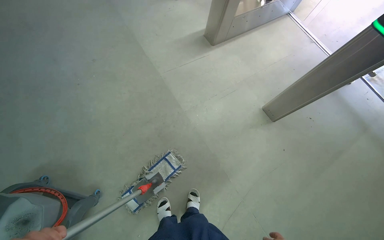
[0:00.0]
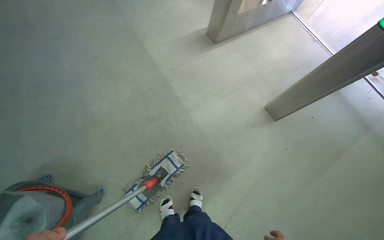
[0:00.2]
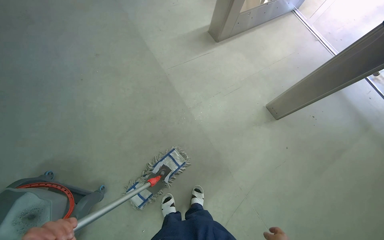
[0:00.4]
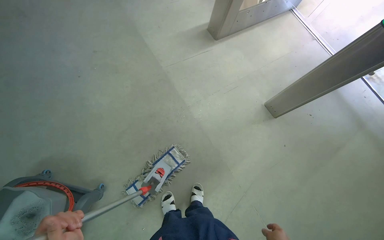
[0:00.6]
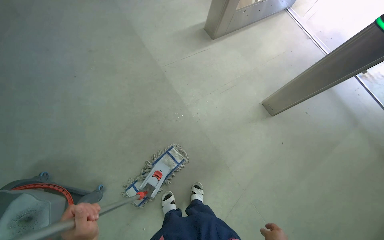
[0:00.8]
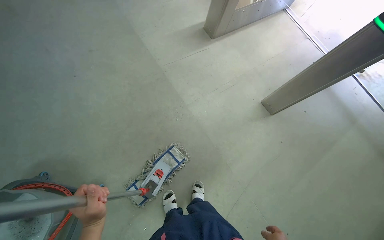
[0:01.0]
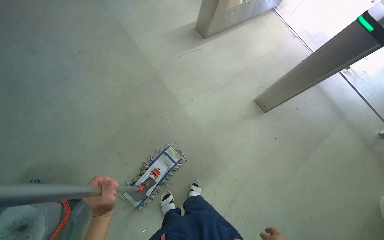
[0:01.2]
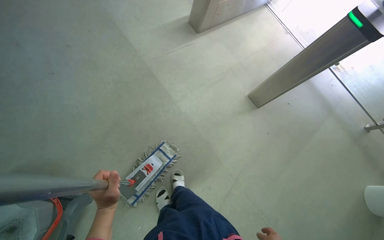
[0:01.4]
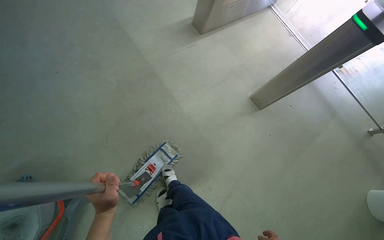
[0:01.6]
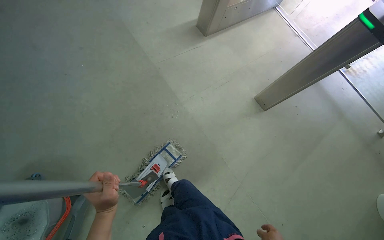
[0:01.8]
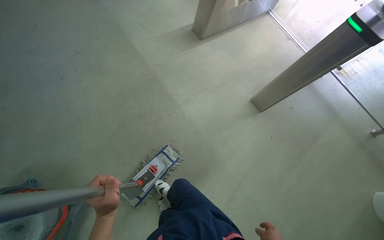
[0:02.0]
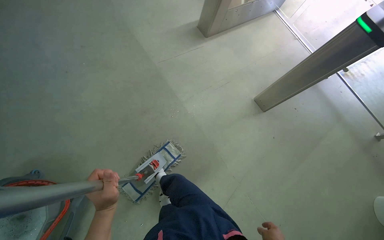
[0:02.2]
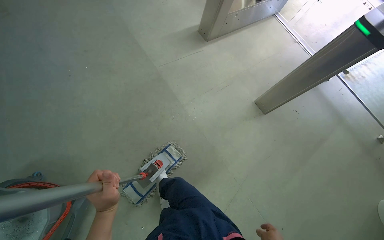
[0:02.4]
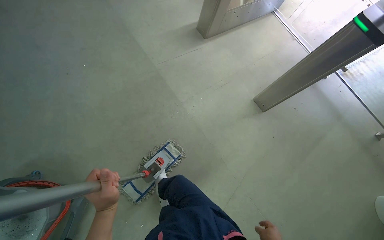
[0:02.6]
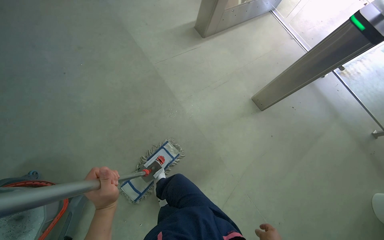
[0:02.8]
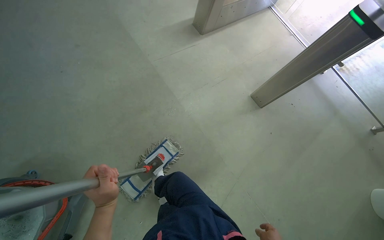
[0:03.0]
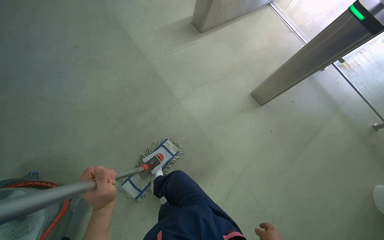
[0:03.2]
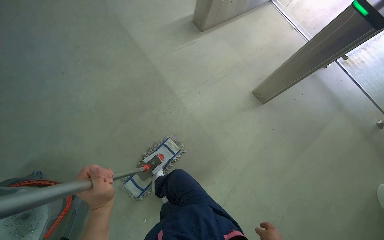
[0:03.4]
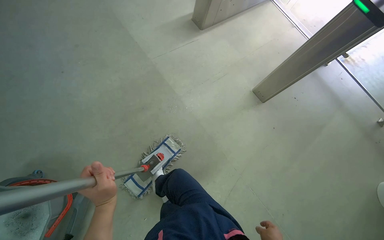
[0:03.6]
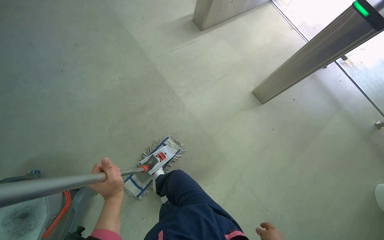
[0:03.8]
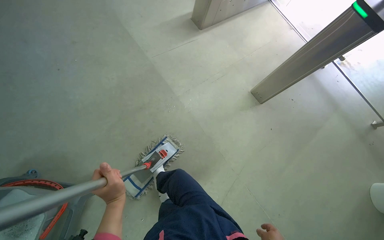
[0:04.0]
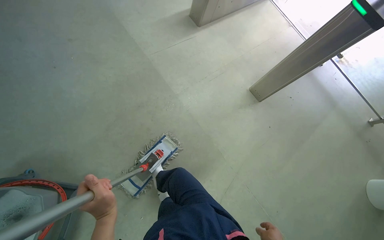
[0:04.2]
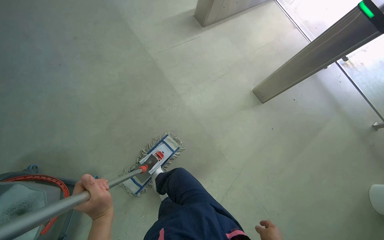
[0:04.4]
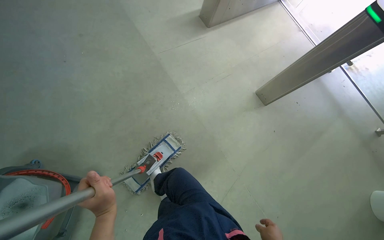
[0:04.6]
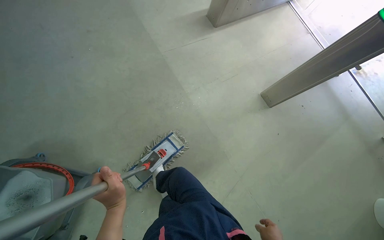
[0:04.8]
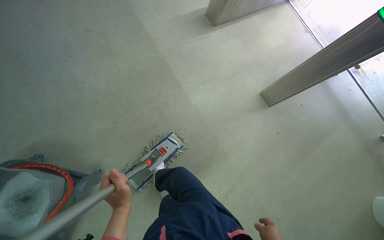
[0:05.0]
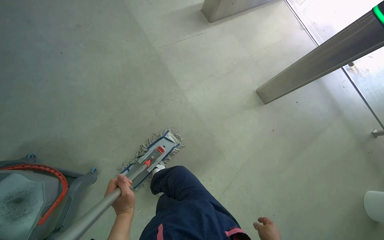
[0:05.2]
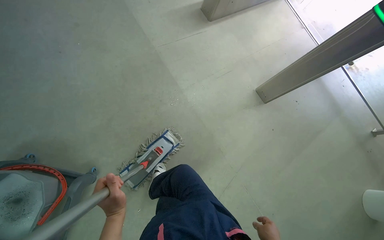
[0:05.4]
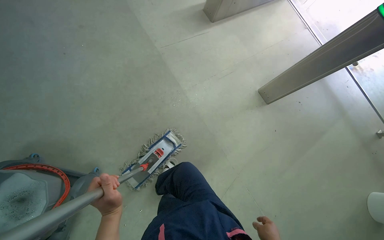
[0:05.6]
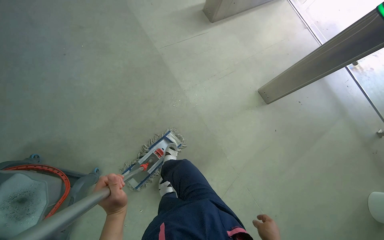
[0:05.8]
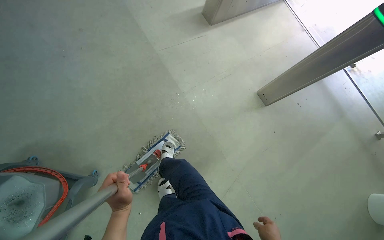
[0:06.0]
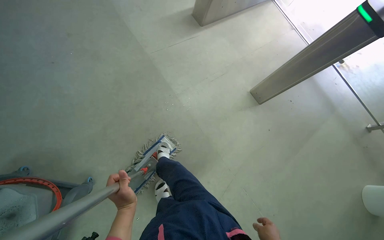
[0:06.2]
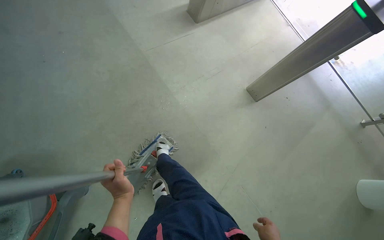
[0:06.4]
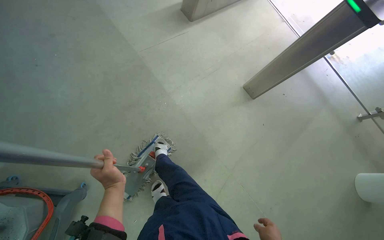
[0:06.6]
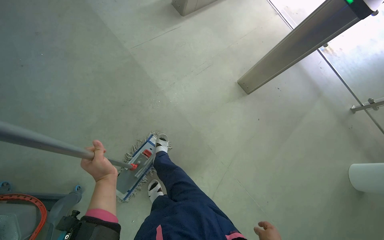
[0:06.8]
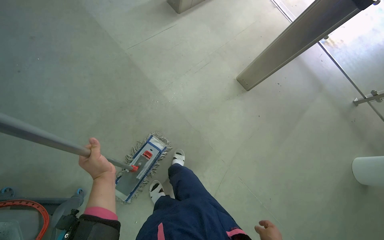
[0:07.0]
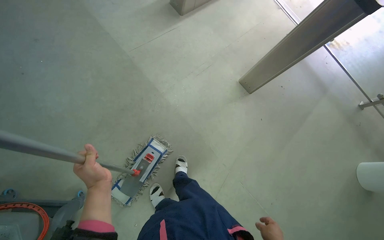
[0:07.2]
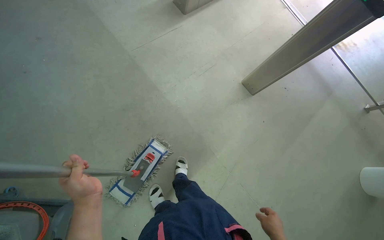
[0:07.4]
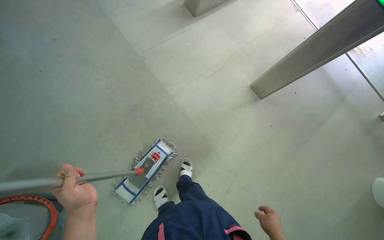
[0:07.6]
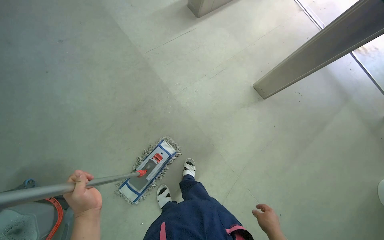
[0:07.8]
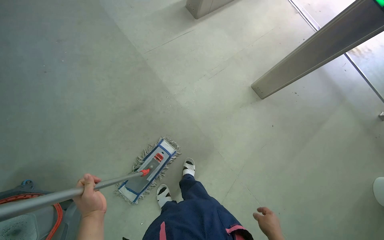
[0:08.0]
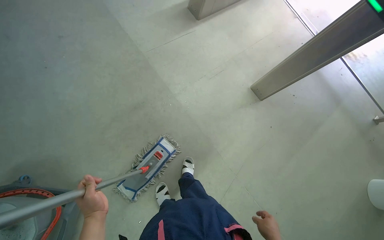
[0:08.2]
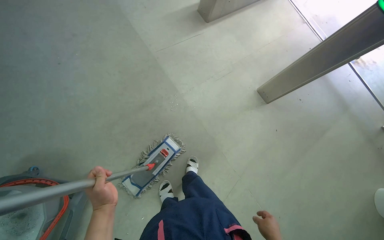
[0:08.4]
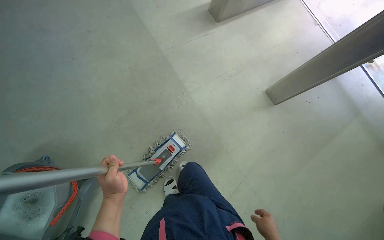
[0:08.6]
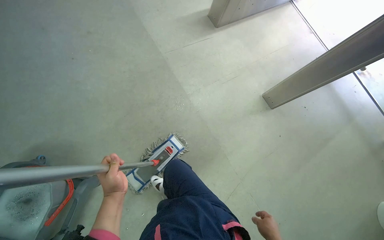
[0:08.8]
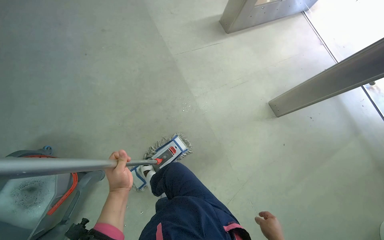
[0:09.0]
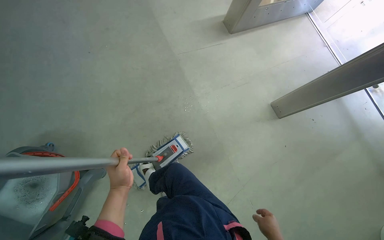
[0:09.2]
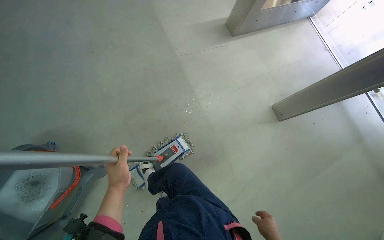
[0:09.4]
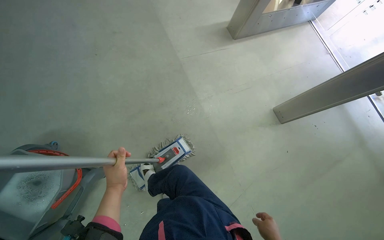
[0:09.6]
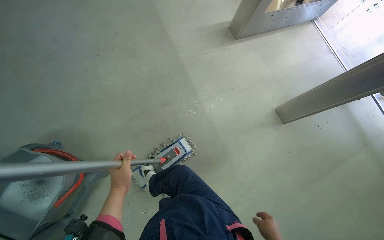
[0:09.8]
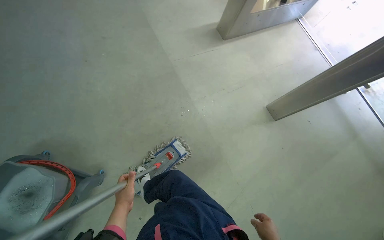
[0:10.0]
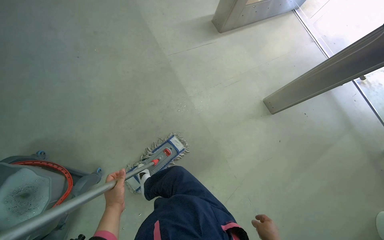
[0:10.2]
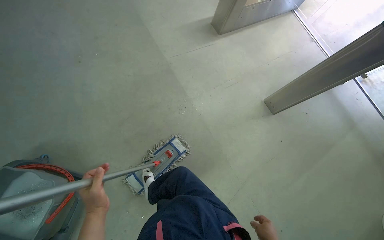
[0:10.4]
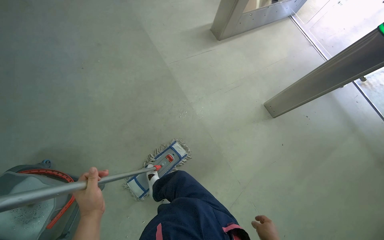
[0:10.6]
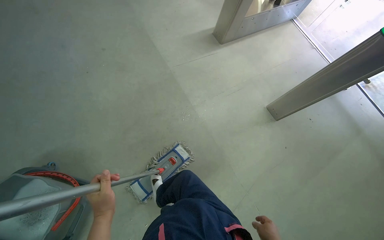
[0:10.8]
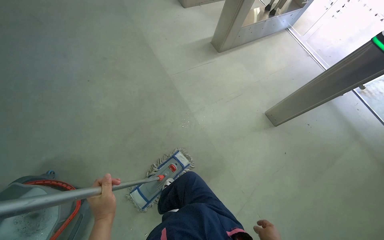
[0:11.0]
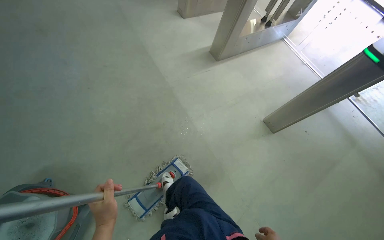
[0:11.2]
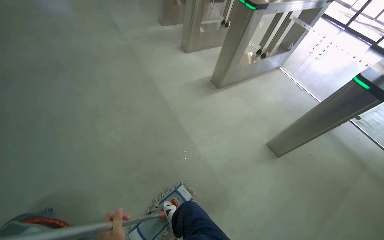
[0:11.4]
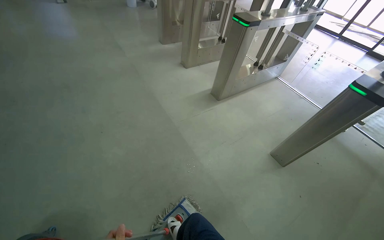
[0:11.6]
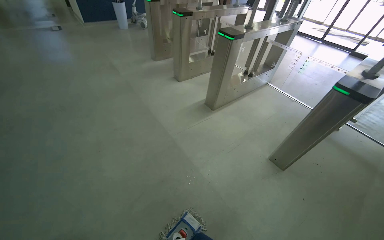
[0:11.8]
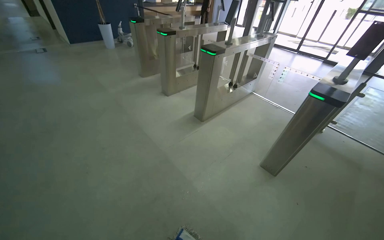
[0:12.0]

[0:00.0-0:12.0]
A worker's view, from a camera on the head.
Job: sweeping floor.
The whole recording: Performing general floor cleaning tasks. The worker detaches the mop, sweeps the floor, moves a luggage cart, and rinses a mop pad.
0:10.4 to 0:12.0: The wearer looks about 30 degrees further upward.

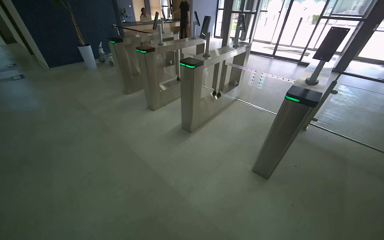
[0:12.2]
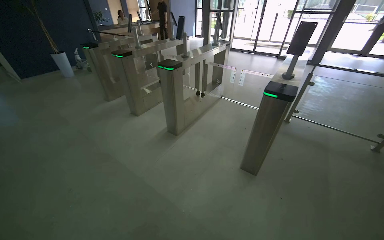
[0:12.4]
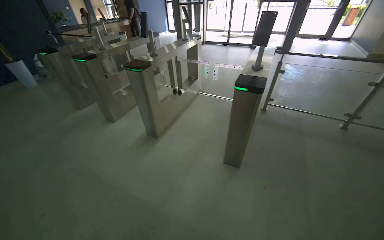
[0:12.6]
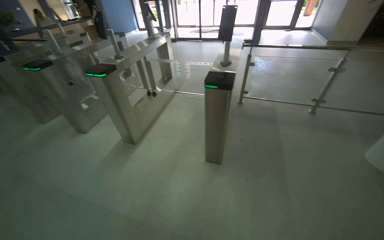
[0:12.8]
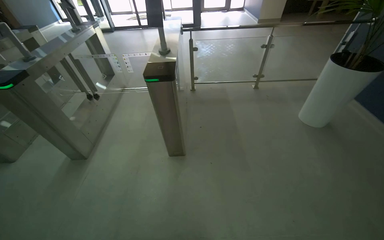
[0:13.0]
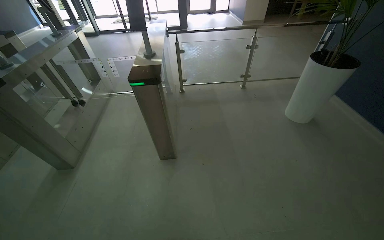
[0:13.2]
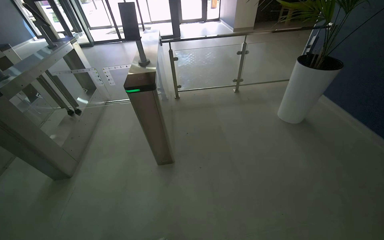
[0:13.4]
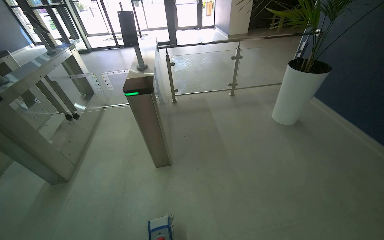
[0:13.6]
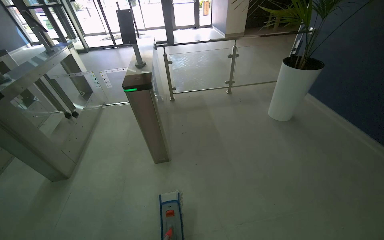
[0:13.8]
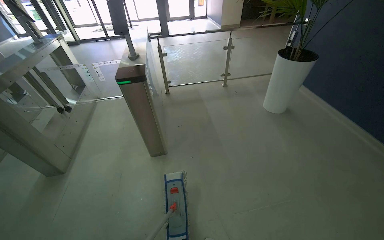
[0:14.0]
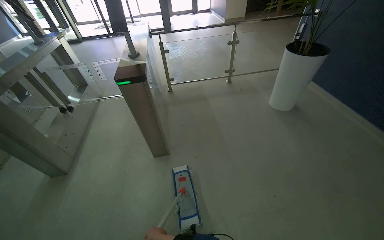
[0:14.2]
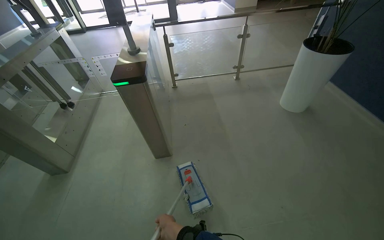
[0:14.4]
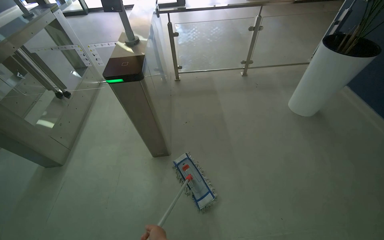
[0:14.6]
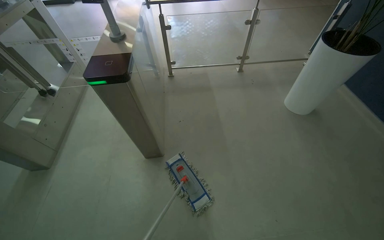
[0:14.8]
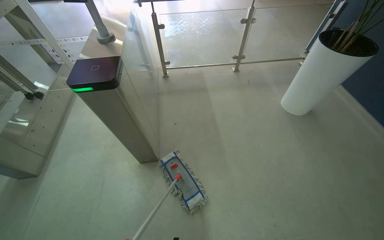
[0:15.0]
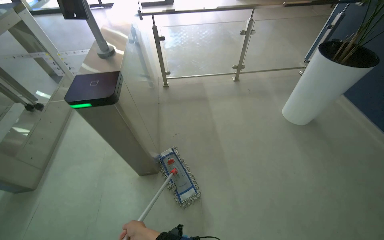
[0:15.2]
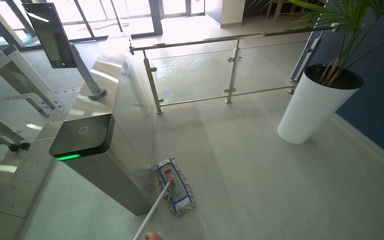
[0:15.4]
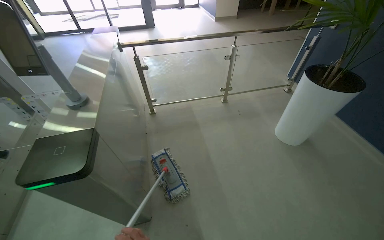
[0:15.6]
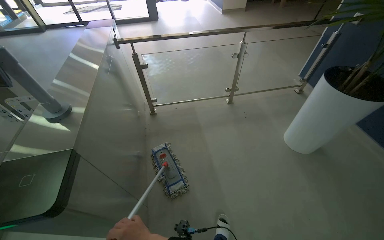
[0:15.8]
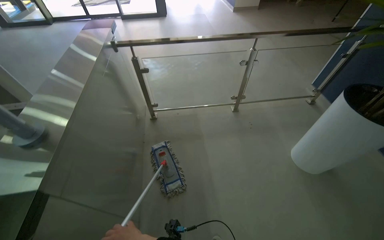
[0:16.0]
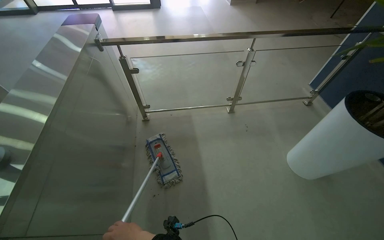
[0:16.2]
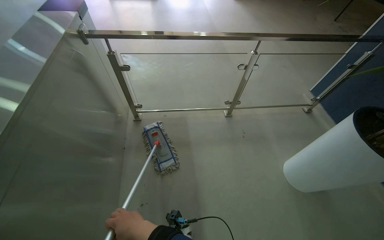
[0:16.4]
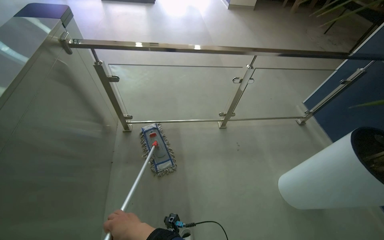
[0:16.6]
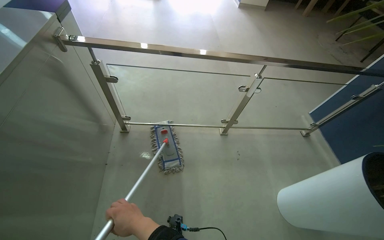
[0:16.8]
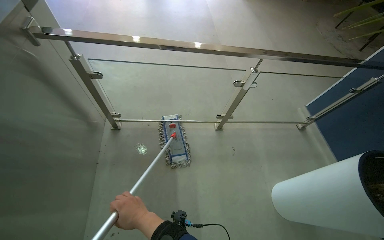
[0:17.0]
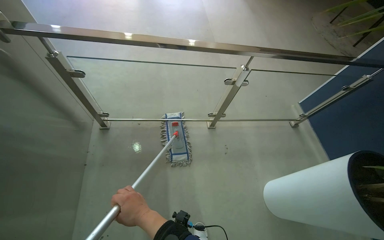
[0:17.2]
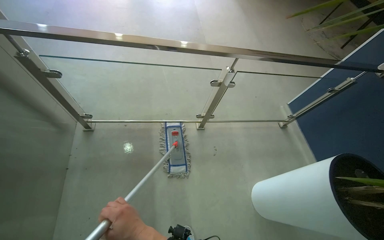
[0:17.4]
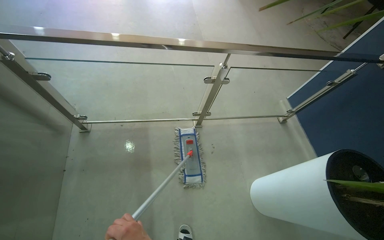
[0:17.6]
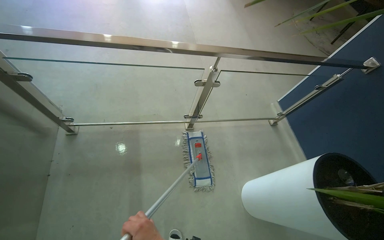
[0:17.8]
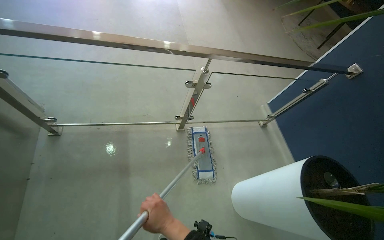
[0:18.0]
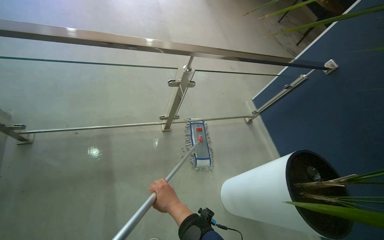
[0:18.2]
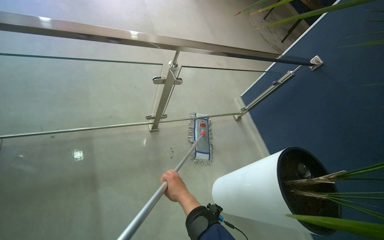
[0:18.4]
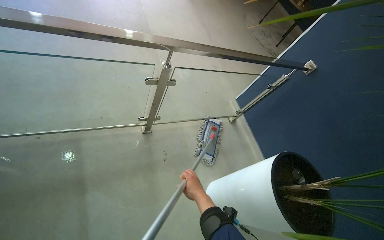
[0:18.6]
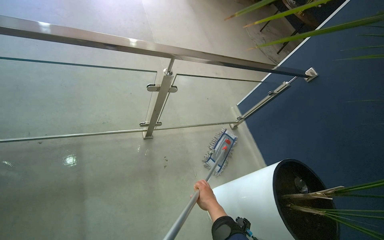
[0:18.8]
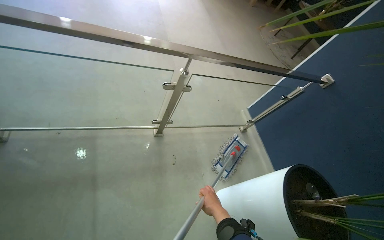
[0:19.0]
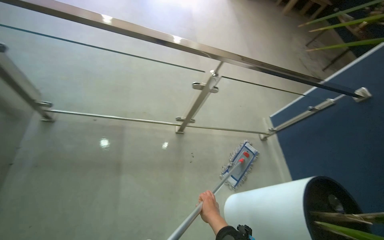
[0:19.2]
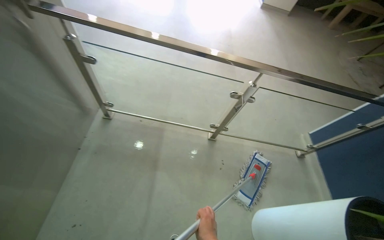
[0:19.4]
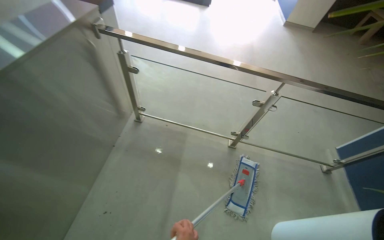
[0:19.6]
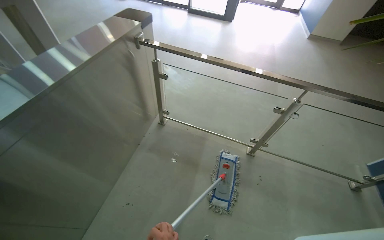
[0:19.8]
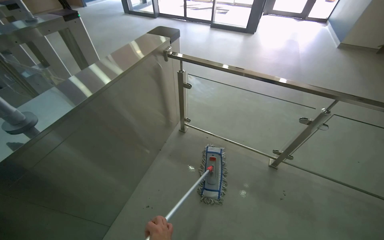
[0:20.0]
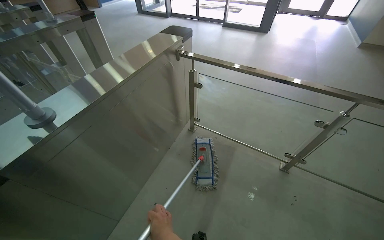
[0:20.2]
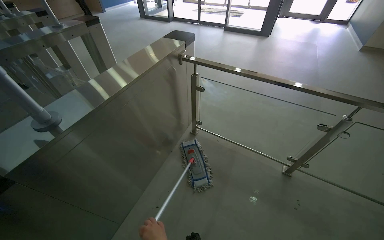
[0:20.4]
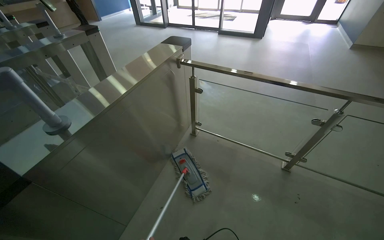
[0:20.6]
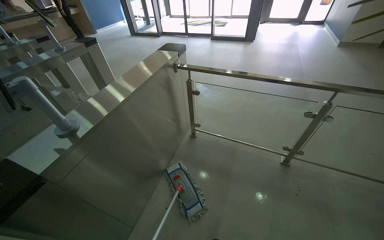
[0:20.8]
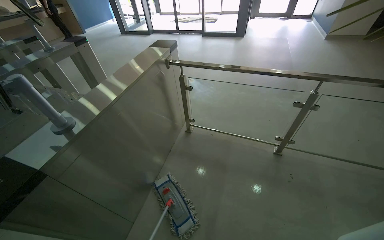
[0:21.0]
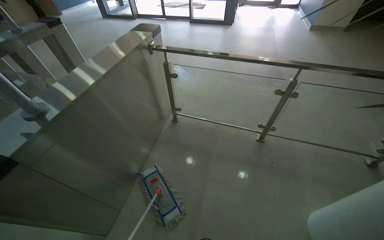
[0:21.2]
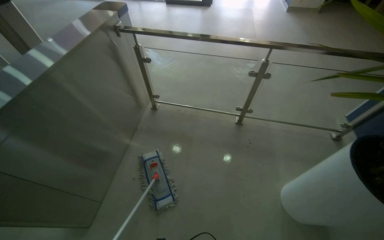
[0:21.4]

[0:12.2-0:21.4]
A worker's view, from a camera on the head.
Job: sweeping floor.
The whole recording: Performing general floor cleaning tasks. The worker detaches the mop, sweeps the floor, moves a luggage cart, and rinses a mop pad.
0:12.2 to 0:13.8: The wearer's head swings about 50 degrees to the right.
0:13.8 to 0:15.2: The head travels some 50 cm.
0:15.2 to 0:16.8: The camera is carried about 90 cm.
0:16.8 to 0:18.4: The wearer moves about 40 cm. The view swings some 15 degrees to the right.
0:18.4 to 0:19.8: The camera is carried about 40 cm. The head turns to the left by some 40 degrees. The view tilts approximately 20 degrees upward.
